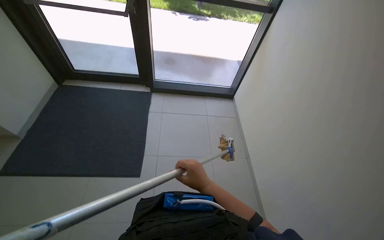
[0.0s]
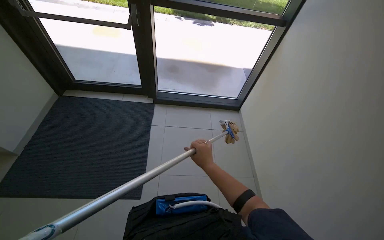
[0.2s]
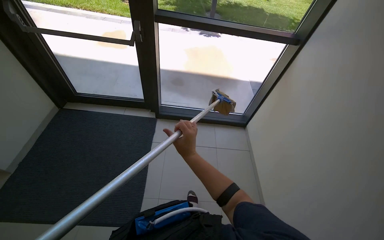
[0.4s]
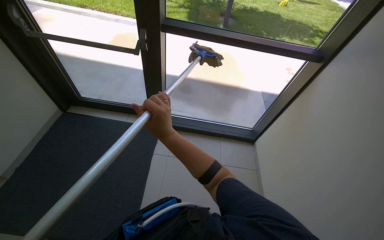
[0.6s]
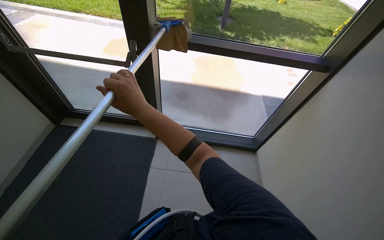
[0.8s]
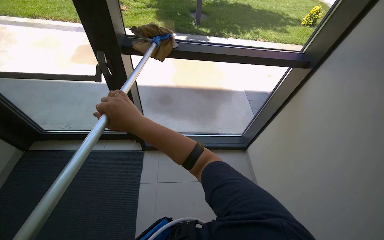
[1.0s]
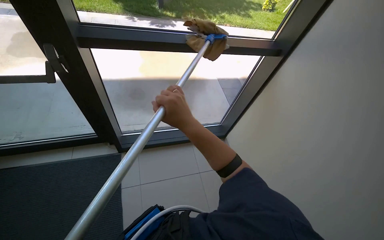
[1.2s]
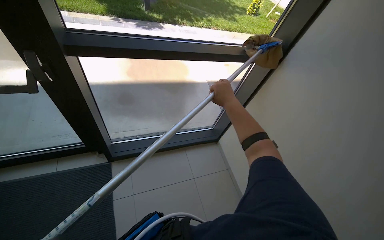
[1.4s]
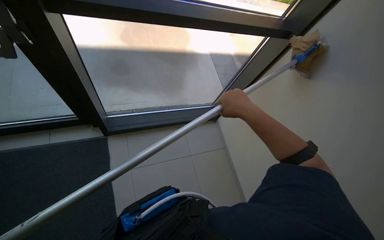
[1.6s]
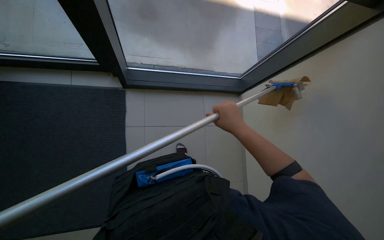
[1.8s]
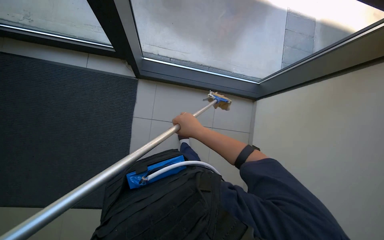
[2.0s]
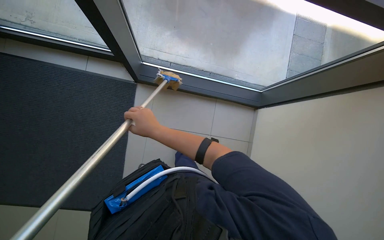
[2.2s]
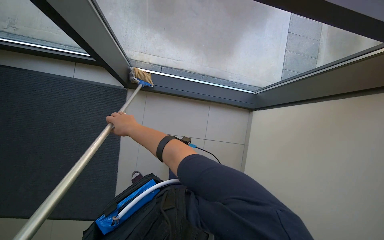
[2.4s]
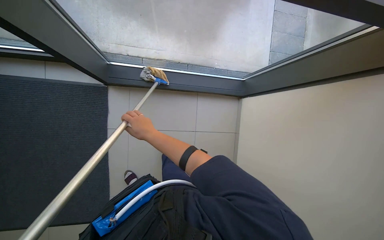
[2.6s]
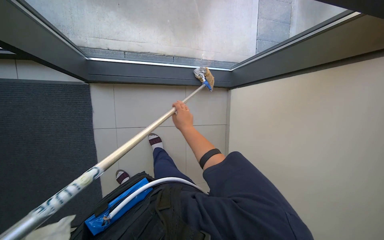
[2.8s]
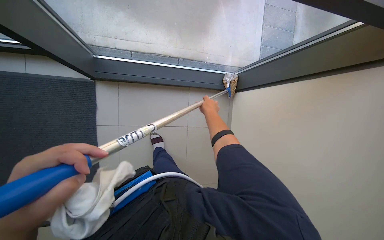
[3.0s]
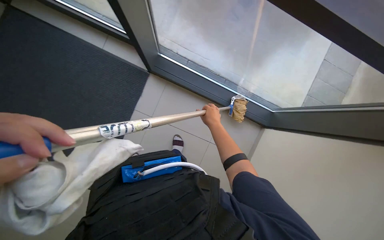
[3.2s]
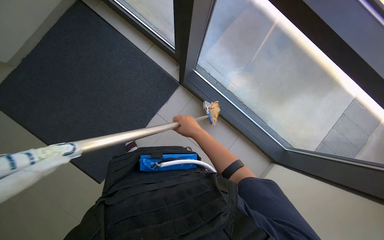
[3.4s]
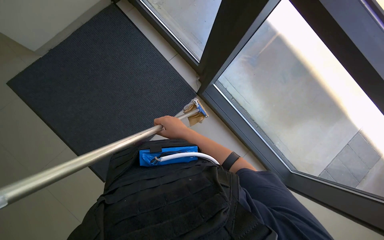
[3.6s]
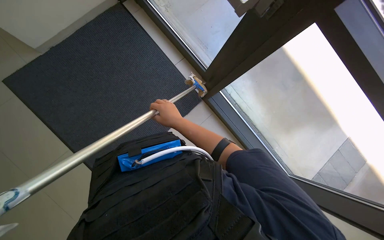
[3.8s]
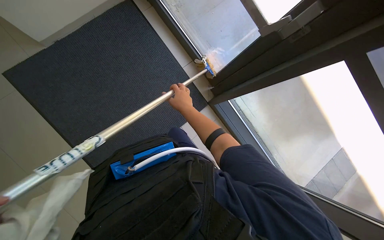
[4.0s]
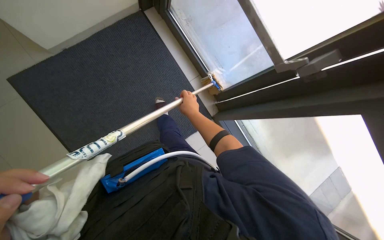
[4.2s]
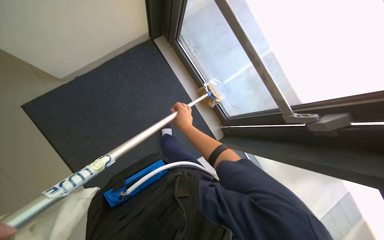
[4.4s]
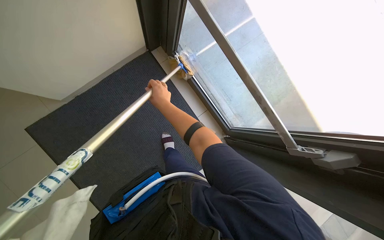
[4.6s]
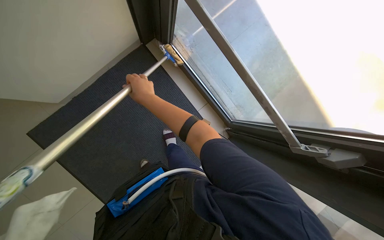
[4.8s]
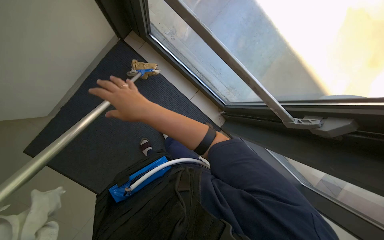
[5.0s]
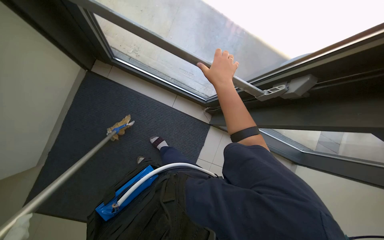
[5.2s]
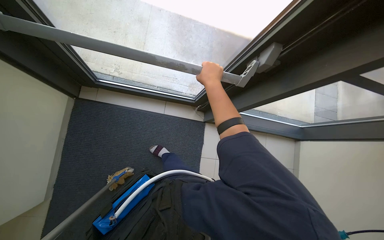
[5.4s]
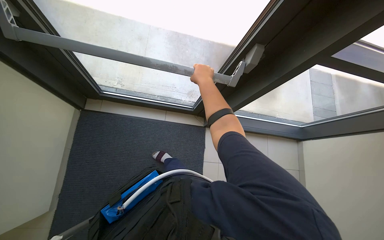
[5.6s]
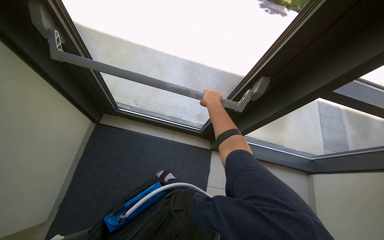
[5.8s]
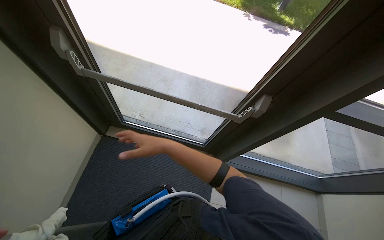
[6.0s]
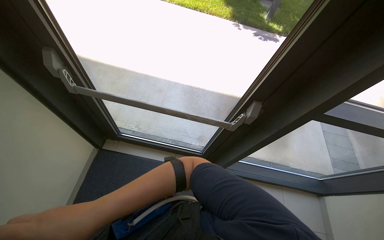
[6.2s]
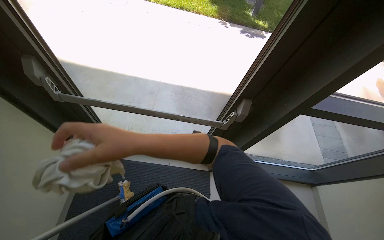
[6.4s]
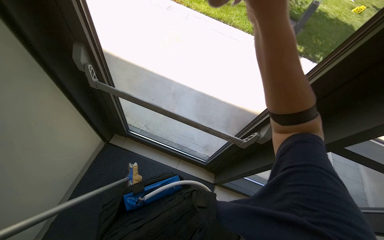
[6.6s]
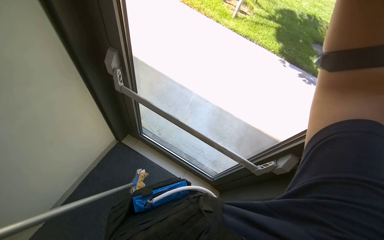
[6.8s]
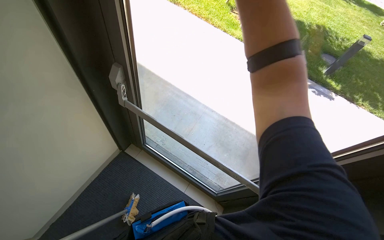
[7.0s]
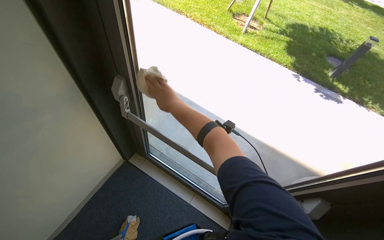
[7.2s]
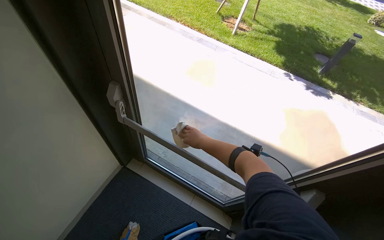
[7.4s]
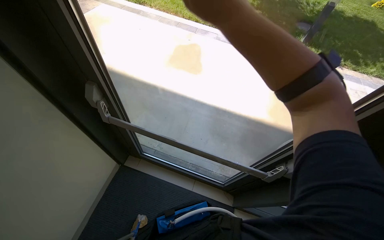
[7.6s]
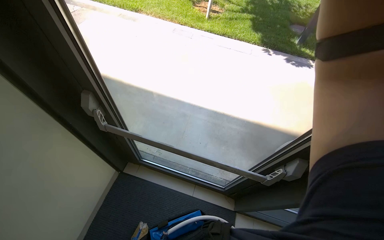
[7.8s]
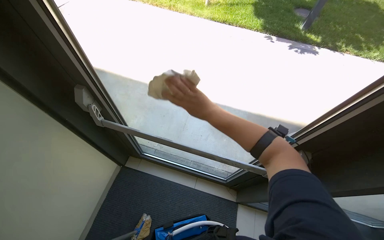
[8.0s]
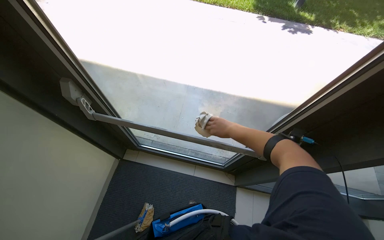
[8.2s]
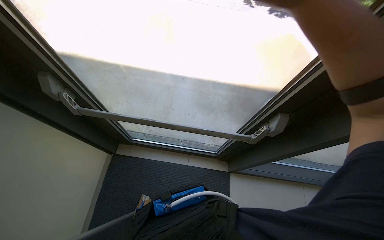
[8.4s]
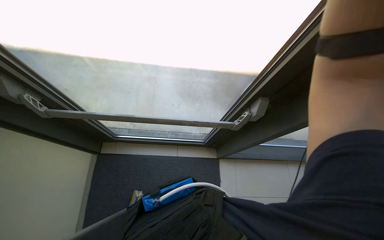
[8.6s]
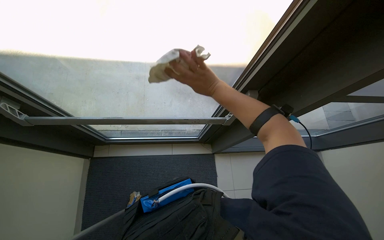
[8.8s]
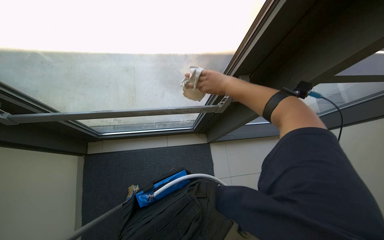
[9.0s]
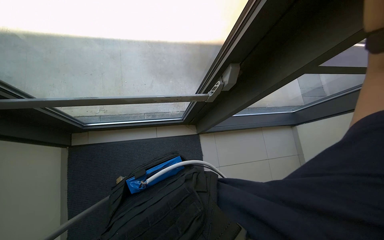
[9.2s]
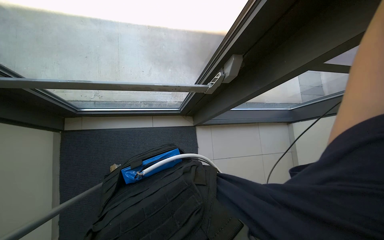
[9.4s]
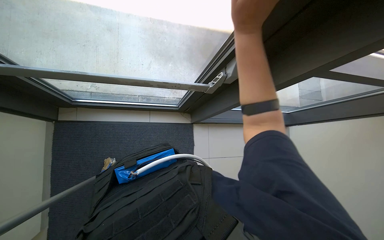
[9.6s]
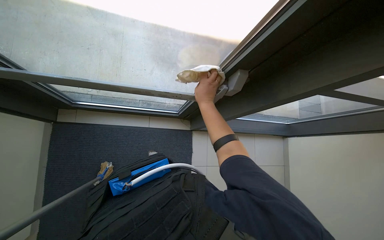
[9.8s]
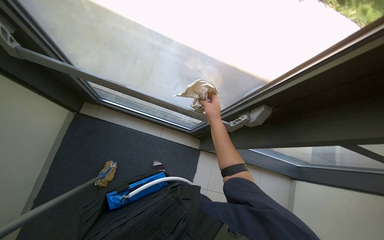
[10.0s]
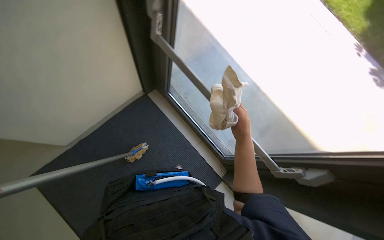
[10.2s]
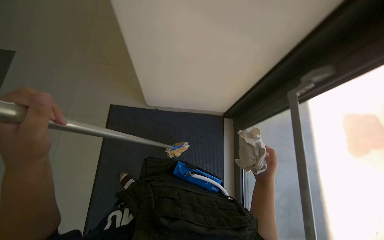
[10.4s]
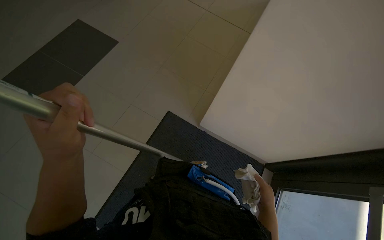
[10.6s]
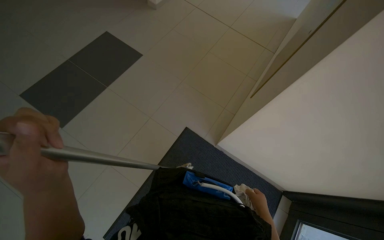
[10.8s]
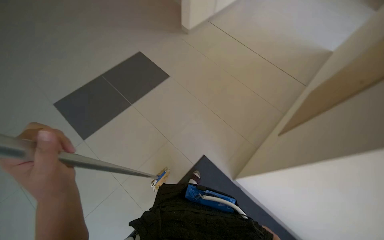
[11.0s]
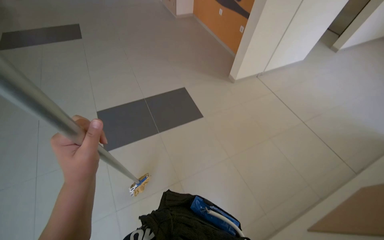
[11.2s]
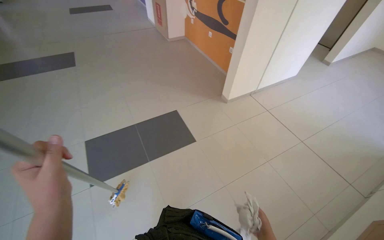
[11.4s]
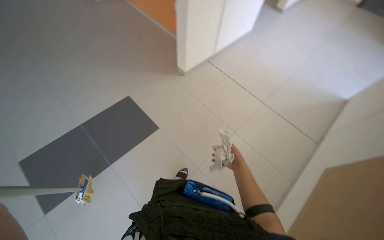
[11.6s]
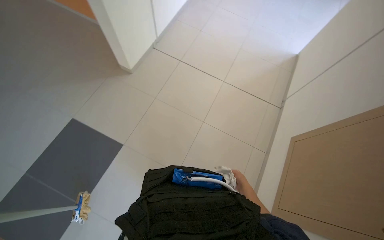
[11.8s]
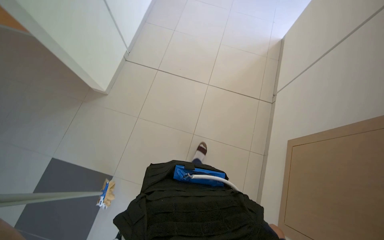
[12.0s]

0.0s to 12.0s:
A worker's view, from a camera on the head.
Job: cleaning windows.
The whole recording: Cleaning windows and frames. The worker cleans the windows and frames with a long-handled tool and a cloth.
1.6s to 3.0s: The camera pitches downward, by about 25 degrees.
7.6s to 9.0s: The head turns to the right by about 25 degrees. The wearer looks about 20 degrees further downward.
9.0s to 10.4s: The wearer's head swings some 75 degrees to the left. The camera pitches upward, by roughly 15 degrees.
10.4s to 12.0s: The head travels some 50 cm.

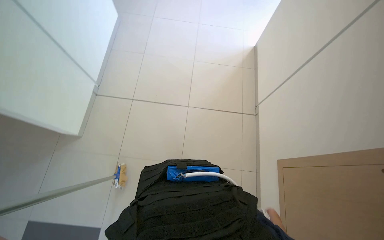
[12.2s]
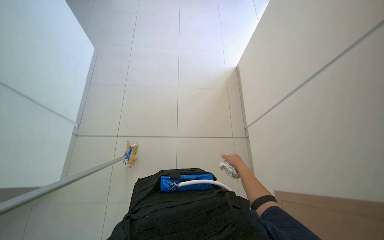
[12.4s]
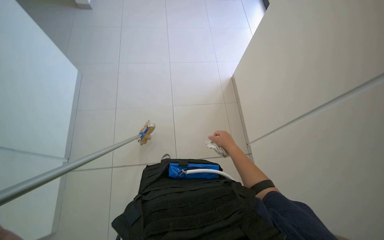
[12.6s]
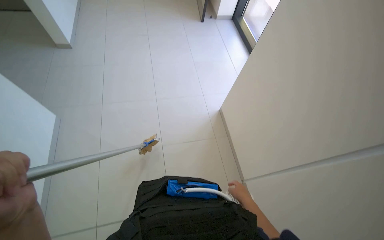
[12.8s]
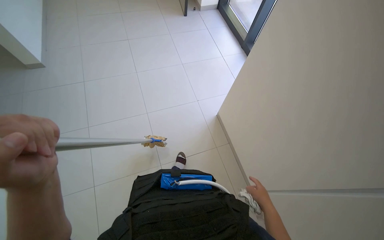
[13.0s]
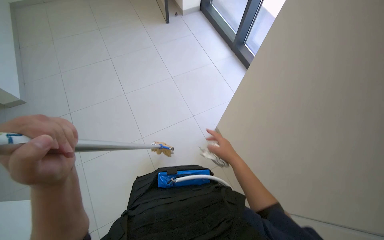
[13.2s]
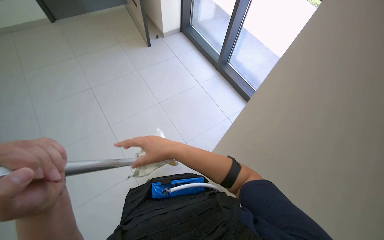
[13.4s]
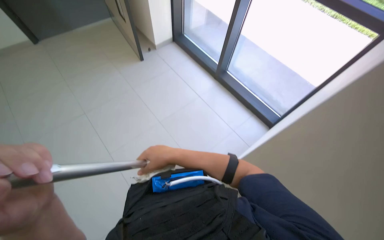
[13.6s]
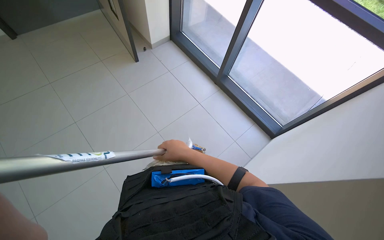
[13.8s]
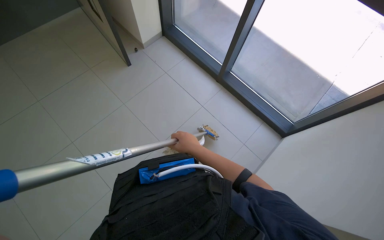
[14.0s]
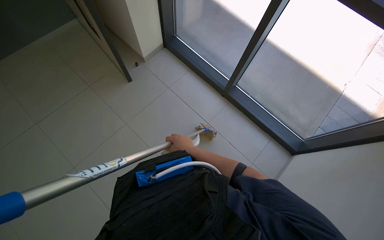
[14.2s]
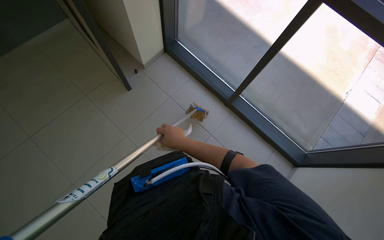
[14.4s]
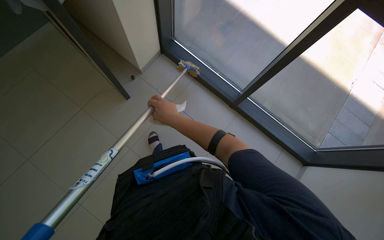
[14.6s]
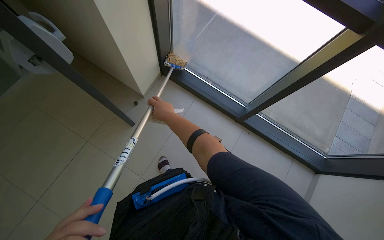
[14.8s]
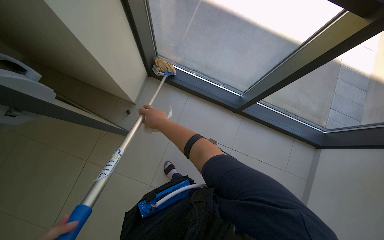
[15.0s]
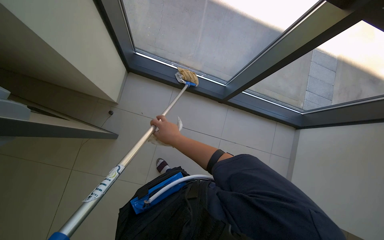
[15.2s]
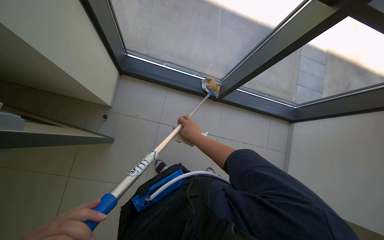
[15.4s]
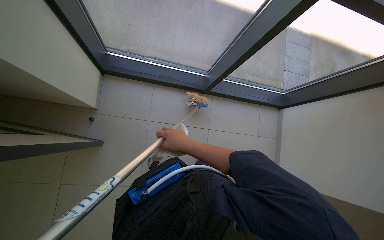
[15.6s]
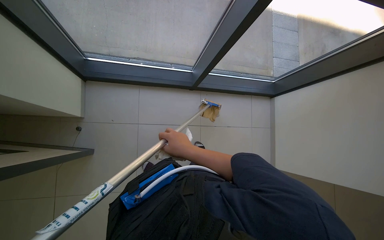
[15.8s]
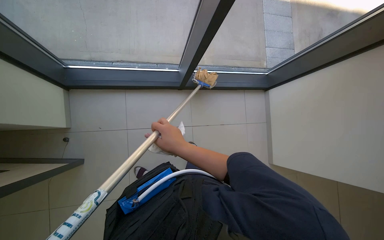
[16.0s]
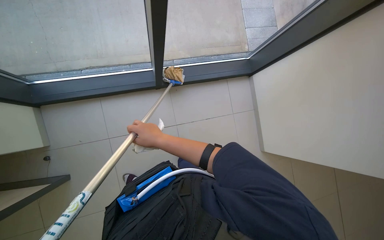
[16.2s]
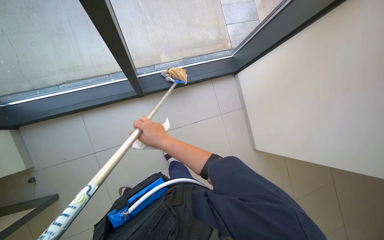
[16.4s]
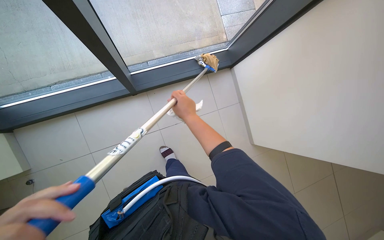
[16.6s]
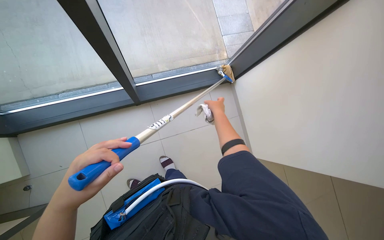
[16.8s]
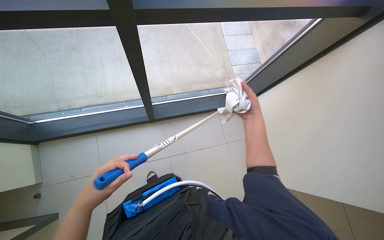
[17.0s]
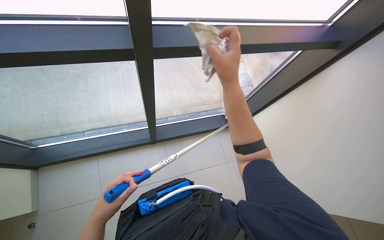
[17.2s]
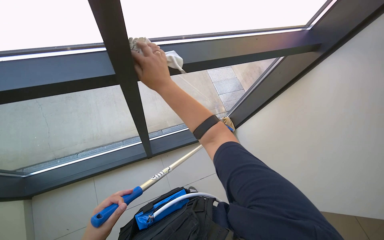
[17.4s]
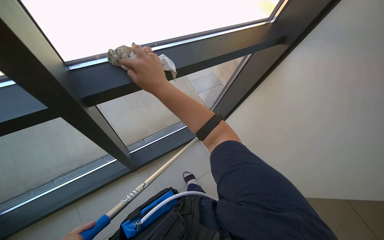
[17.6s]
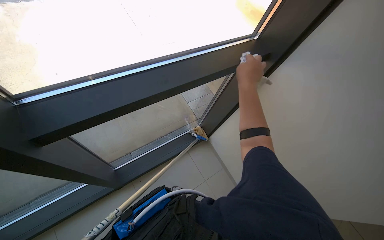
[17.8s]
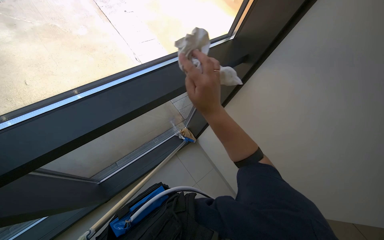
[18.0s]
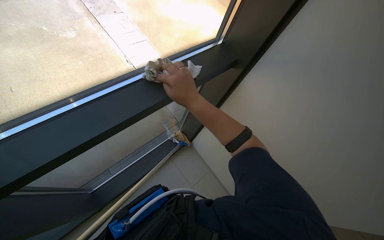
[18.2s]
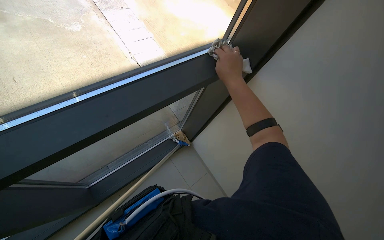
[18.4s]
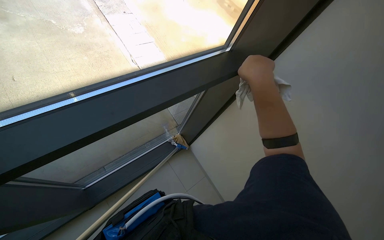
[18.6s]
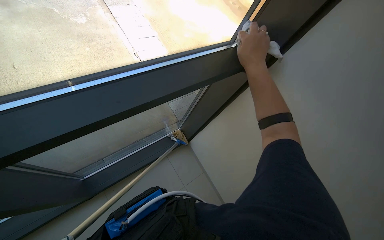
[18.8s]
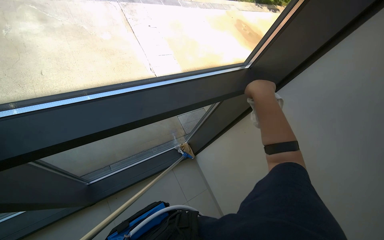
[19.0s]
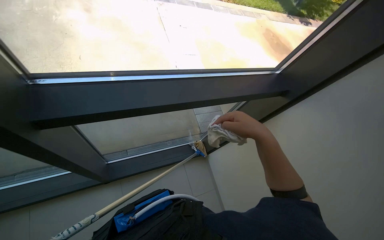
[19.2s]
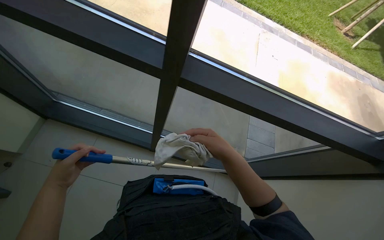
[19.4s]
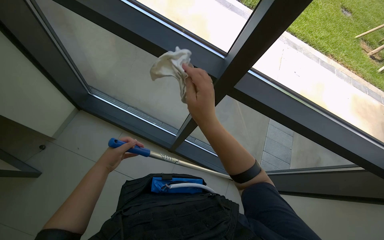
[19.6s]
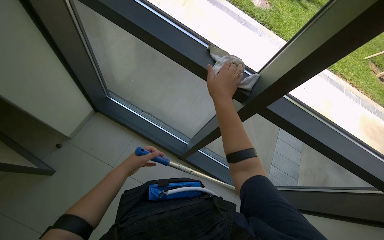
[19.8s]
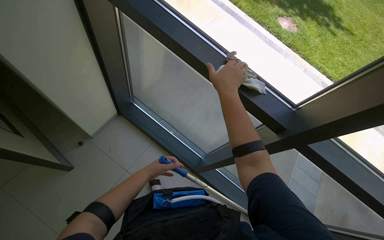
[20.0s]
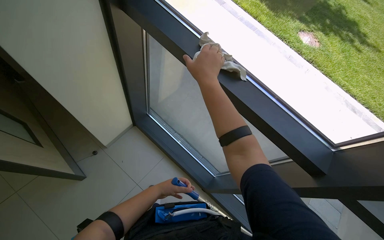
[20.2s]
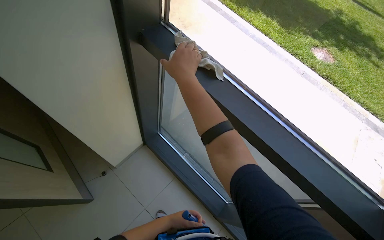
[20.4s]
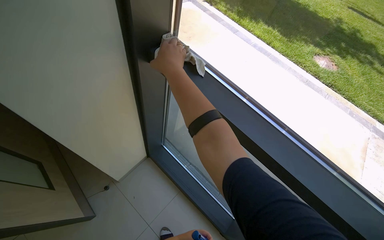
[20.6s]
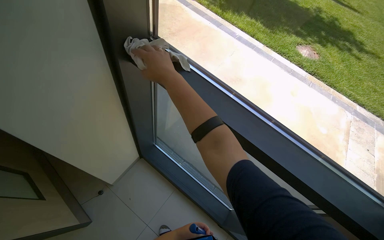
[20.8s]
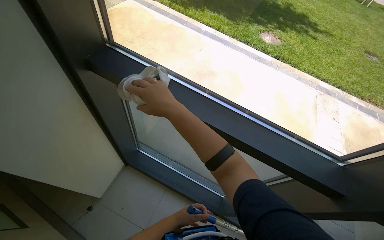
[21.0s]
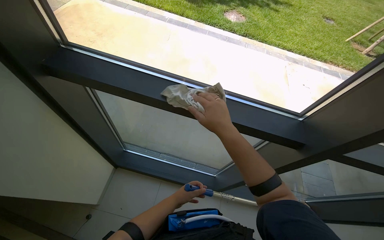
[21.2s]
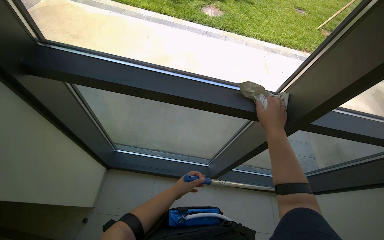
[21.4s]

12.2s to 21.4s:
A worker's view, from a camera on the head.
Job: cleaning windows.
The whole recording: Cleaning windows and frames. The worker cleans the windows and frames with a long-handled tool and a cloth.
13.8s to 15.2s: The scene turns roughly 30 degrees counterclockwise in the picture.
16.8s to 18.4s: The head rotates roughly 20 degrees to the right. The view tips upward by roughly 25 degrees. The right hand moves left and right over roughly 30 cm, changing direction 2 times.
18.4s to 19.8s: The camera is carried roughly 60 cm. The head rotates some 65 degrees to the left. The view tilts some 15 degrees upward.
